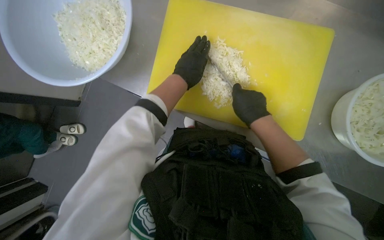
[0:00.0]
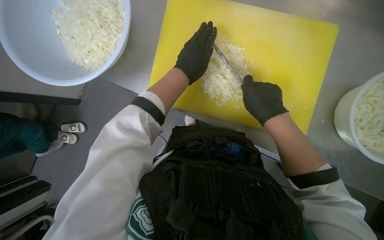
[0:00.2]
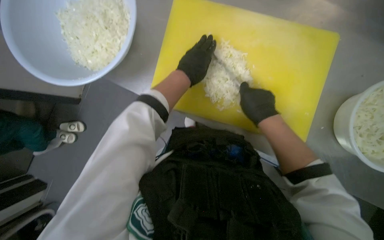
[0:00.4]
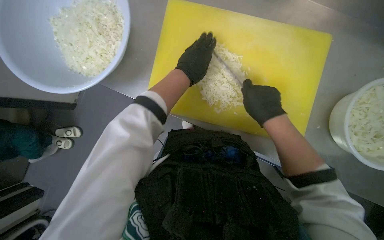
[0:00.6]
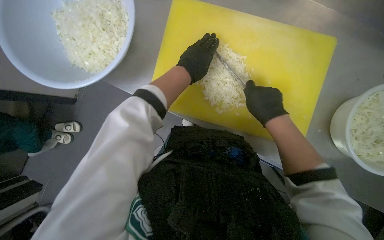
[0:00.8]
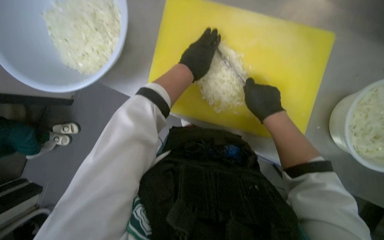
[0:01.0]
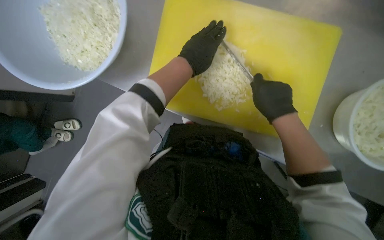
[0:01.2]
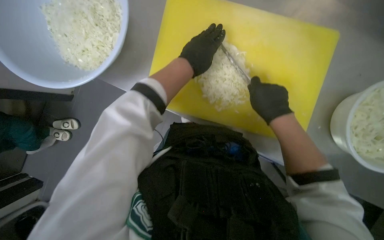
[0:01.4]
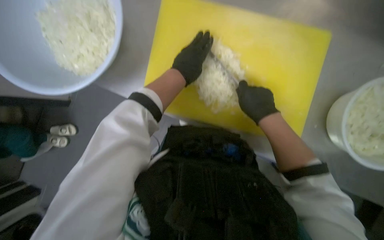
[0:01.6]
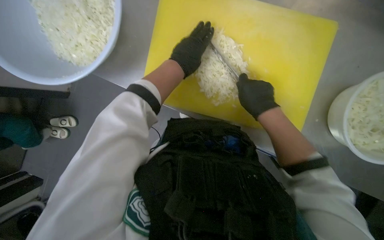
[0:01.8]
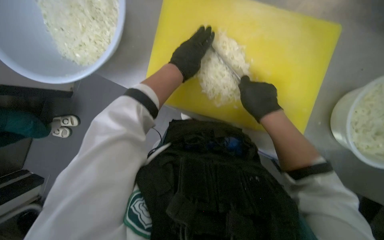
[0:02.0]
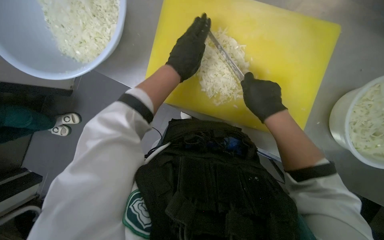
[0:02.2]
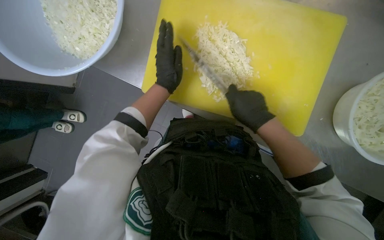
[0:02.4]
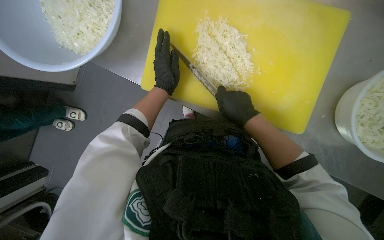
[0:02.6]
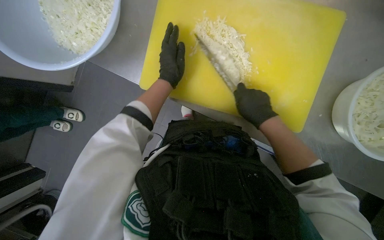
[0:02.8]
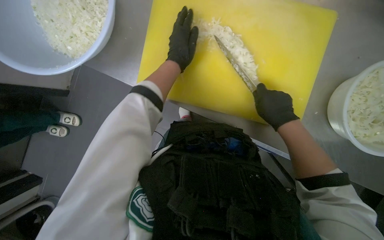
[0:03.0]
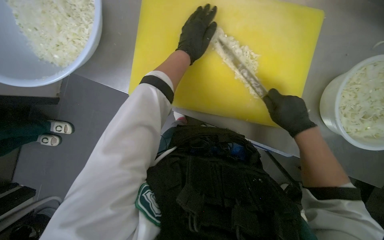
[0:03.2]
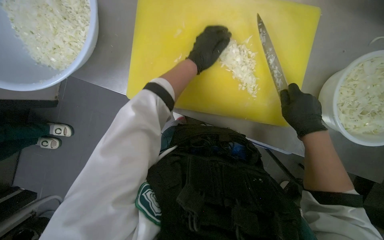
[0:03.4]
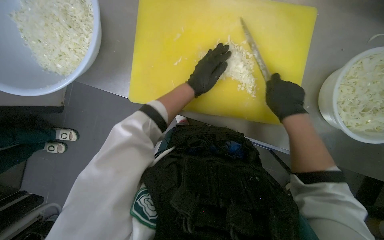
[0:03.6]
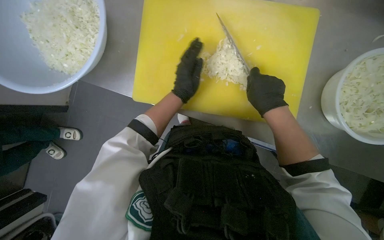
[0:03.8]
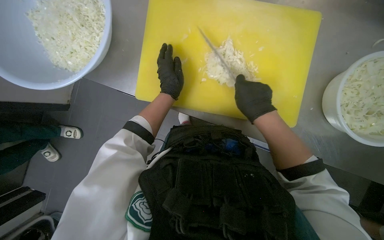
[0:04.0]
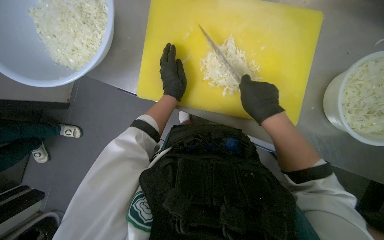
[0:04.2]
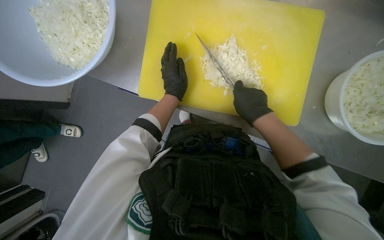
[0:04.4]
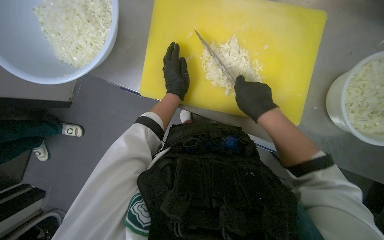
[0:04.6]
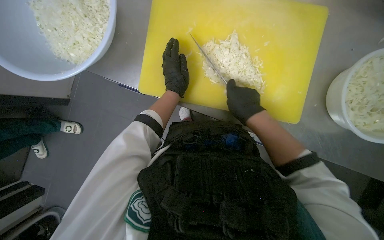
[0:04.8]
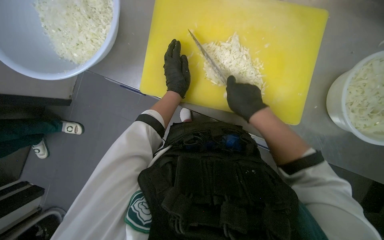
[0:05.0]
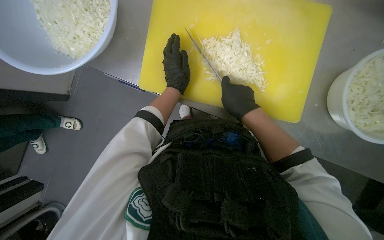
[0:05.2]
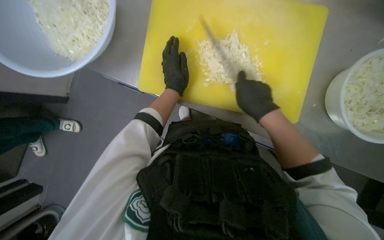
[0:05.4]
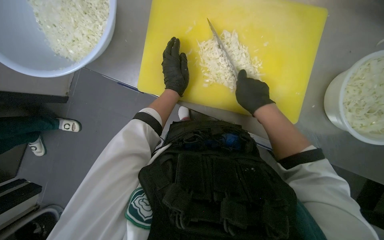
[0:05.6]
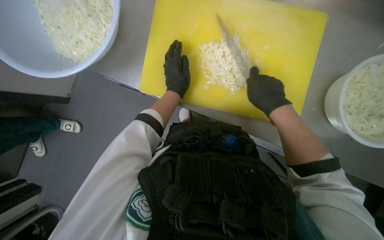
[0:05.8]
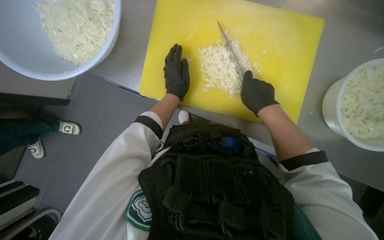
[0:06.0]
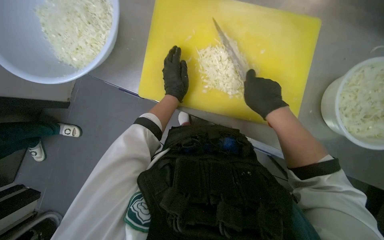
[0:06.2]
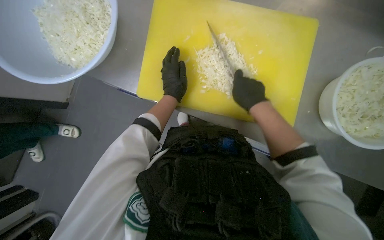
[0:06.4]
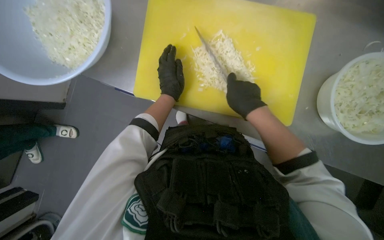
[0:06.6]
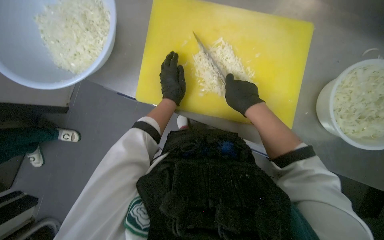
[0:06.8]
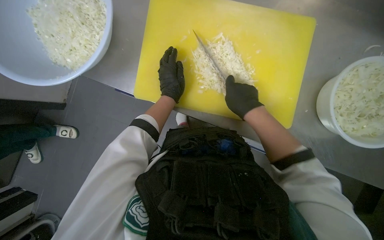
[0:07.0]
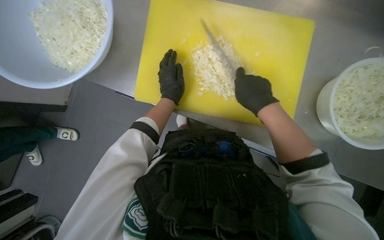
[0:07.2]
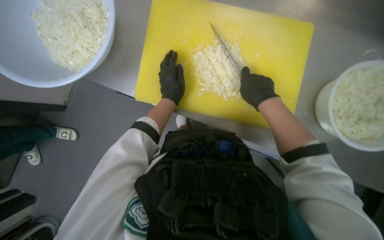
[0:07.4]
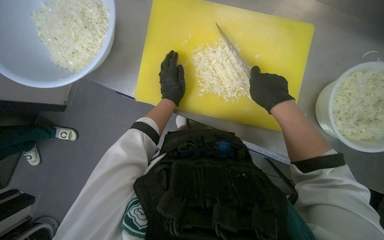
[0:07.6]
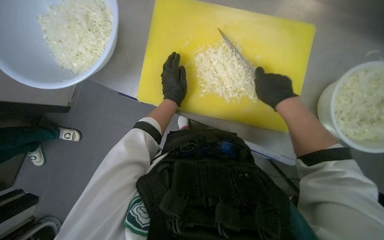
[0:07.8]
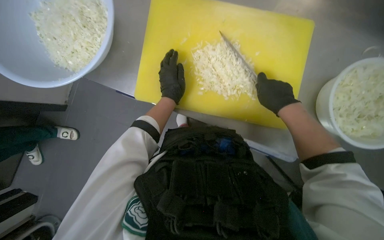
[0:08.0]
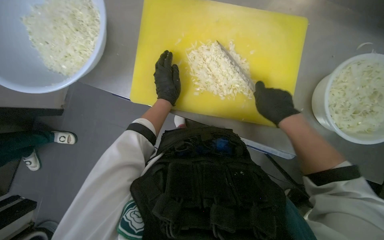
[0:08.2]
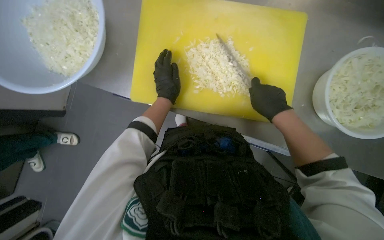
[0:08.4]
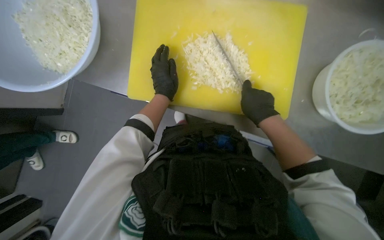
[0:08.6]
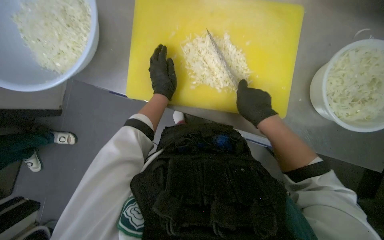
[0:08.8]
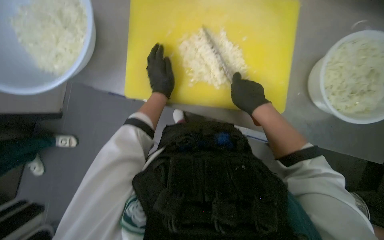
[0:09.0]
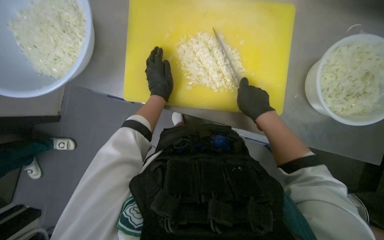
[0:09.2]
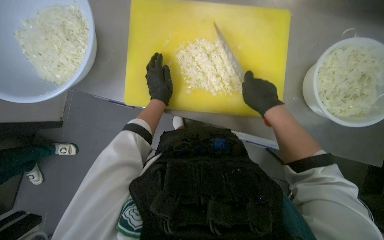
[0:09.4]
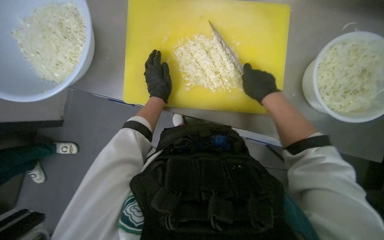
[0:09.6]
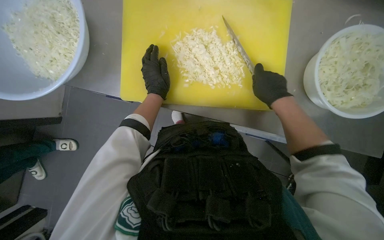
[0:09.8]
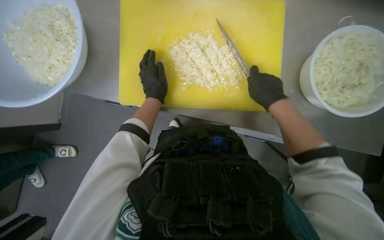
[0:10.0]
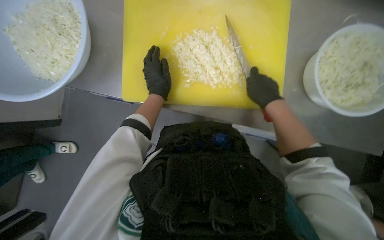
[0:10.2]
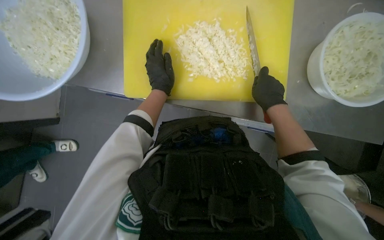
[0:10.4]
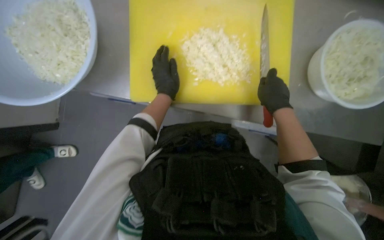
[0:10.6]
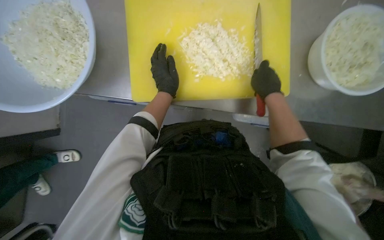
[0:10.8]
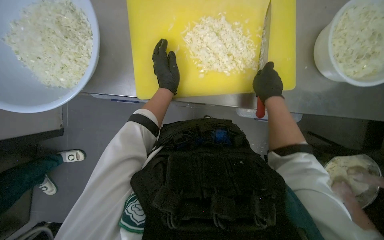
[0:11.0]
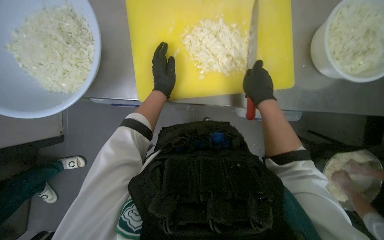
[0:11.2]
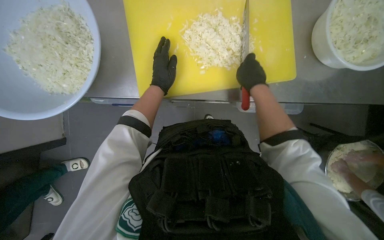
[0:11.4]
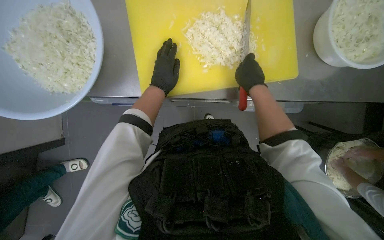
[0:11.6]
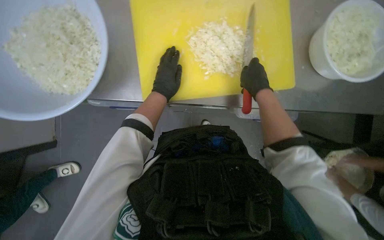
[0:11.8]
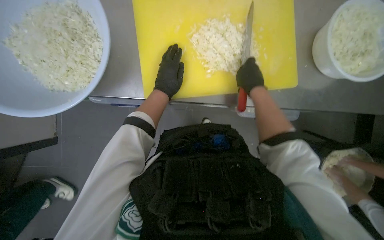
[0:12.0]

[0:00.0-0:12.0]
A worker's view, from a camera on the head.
Job: preparing food.
The whole recording: Chopping onions. The worker chops another piece of onion on the yellow cutting board.
0:00.0 to 0:01.6: The hands are busy where they are.
0:03.0 to 0:04.4: The left hand moves down the picture, approximately 10 cm.
0:04.4 to 0:07.6: The hands make small movements and keep their place.
0:07.6 to 0:09.0: The hands work in one place, with small movements.
0:09.0 to 0:10.4: The hands are busy where they are.
0:10.4 to 0:12.0: The right hand heads to the left, covering approximately 15 cm.

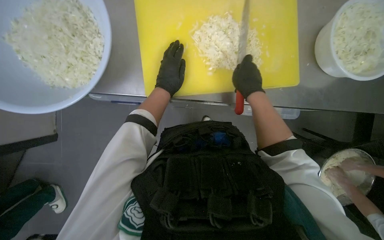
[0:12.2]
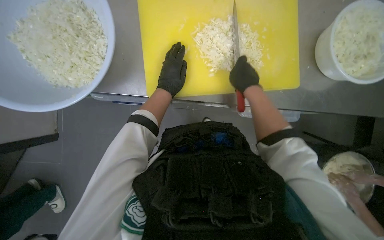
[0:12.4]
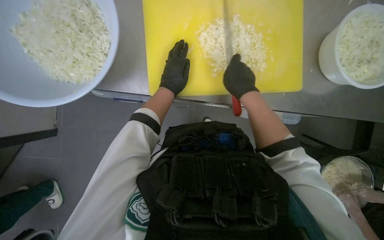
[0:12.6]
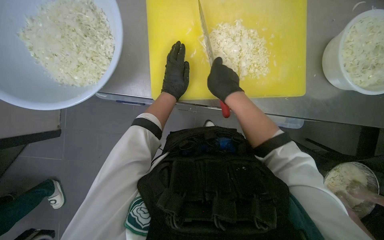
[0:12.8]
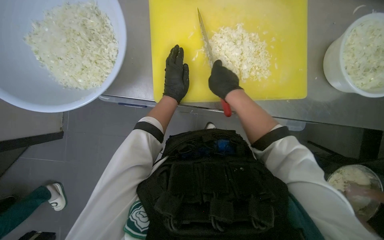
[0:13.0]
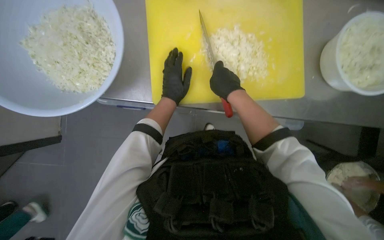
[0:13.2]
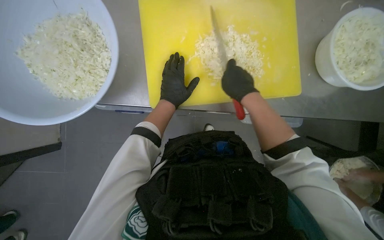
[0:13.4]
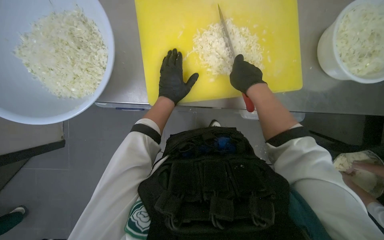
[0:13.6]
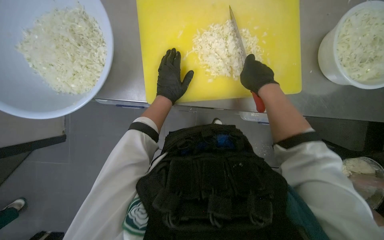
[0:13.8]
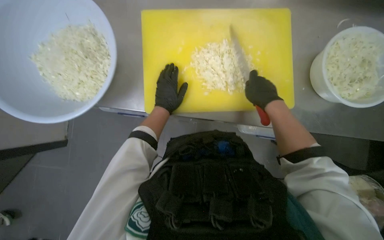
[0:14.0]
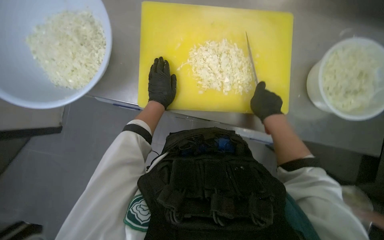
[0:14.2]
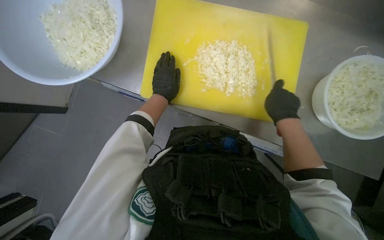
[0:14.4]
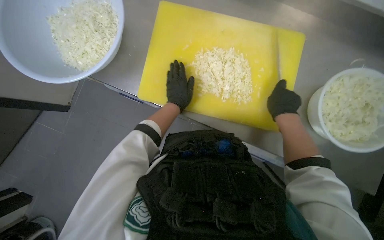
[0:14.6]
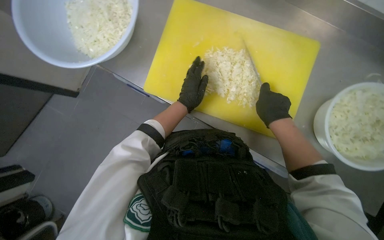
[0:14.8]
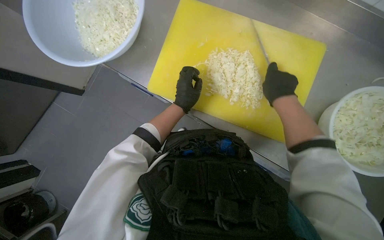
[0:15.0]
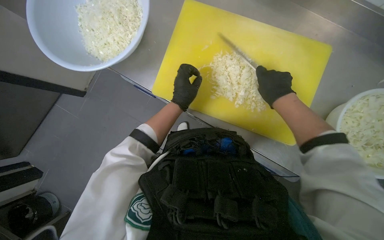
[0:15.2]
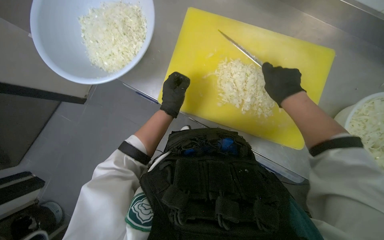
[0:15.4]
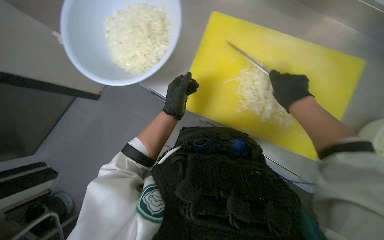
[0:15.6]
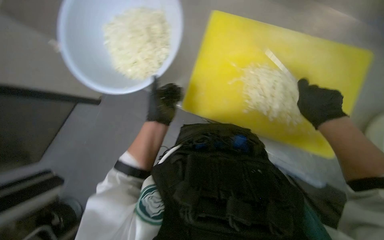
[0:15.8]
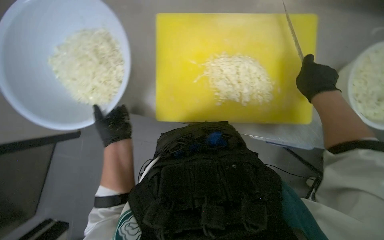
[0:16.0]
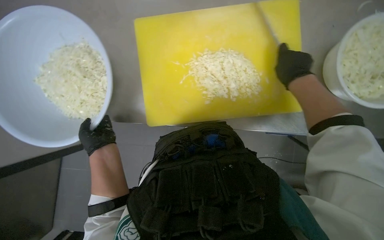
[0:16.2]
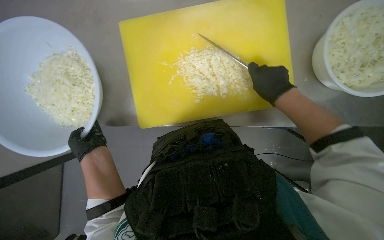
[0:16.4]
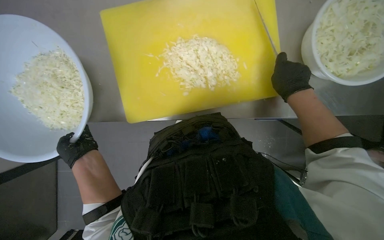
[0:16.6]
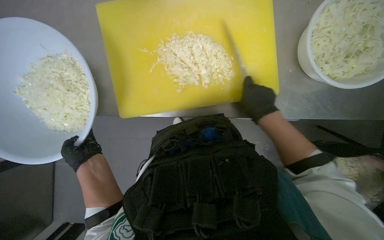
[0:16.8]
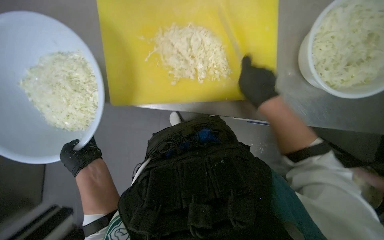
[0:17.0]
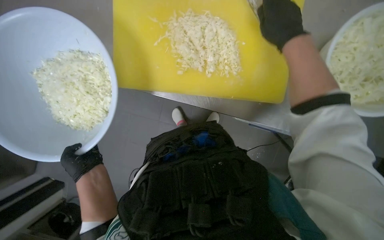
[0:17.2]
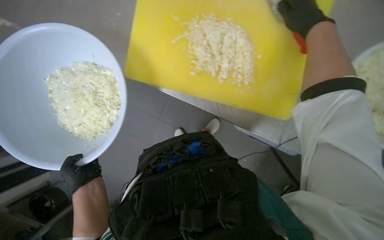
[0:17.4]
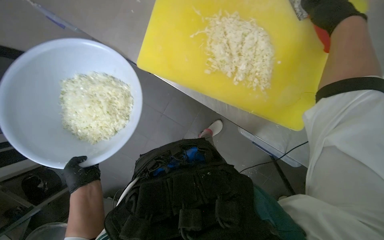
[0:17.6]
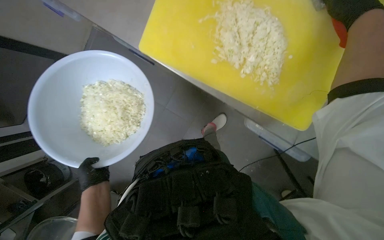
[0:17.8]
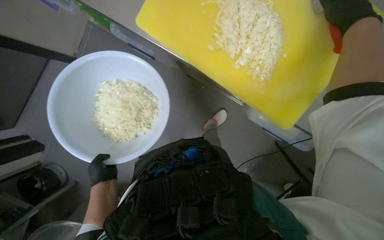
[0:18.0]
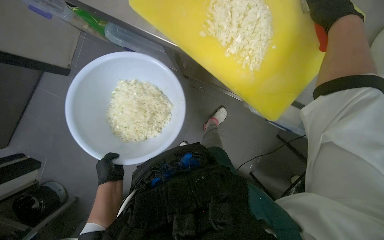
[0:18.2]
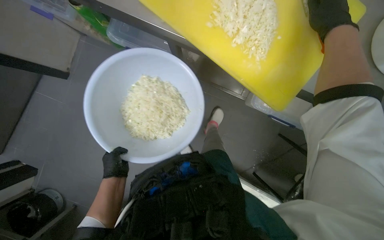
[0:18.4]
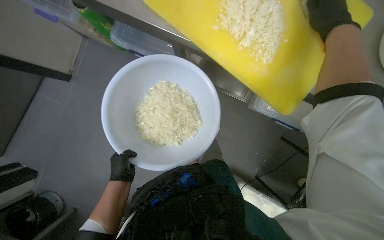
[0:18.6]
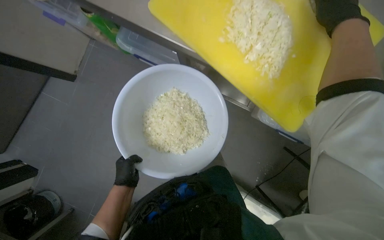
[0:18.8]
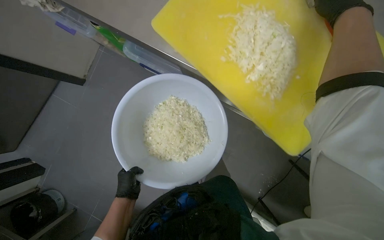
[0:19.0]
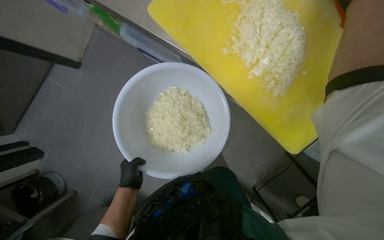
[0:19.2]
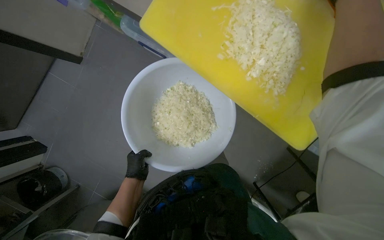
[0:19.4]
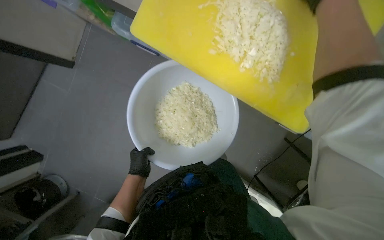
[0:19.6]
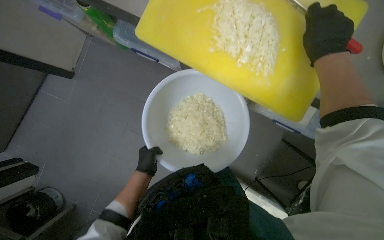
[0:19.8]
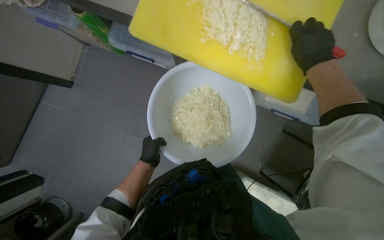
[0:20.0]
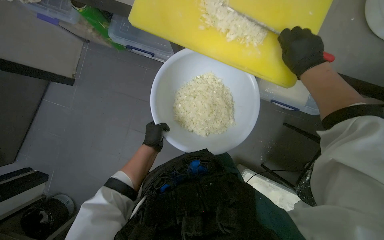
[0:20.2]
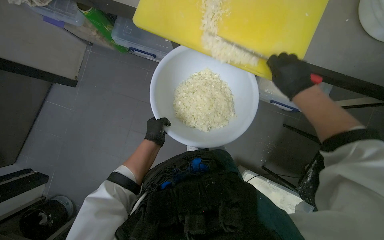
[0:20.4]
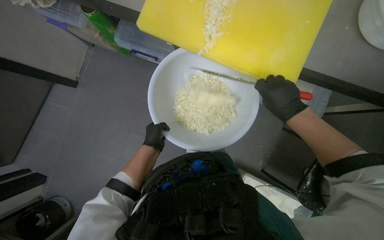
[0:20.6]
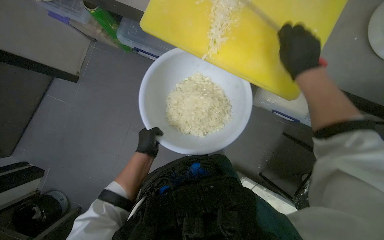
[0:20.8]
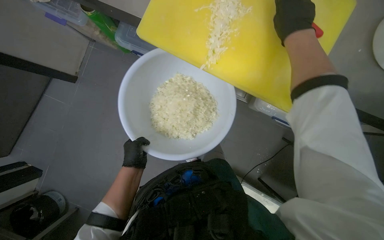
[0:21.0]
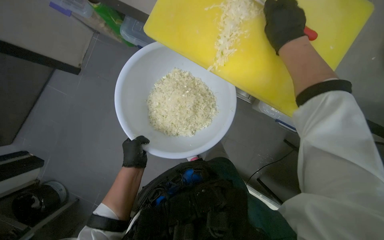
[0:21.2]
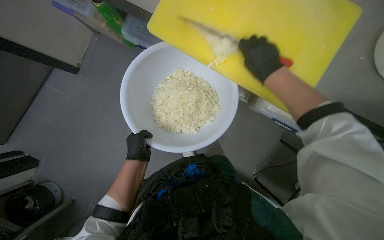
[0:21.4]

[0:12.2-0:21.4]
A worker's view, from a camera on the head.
Job: preparing food.
The whole recording: Chopping onions. The worker chops another piece of onion on the yellow cutting board.
0:15.2 to 0:16.8: The scene rotates counterclockwise by approximately 35 degrees. The left hand travels to the left by some 20 cm, while the right hand shifts about 15 cm down the picture, and reaches approximately 10 cm to the right, then returns.
0:16.8 to 0:18.4: The right hand moves up the picture, about 20 cm, while the left hand travels down the picture and farther from the camera by roughly 25 cm.
0:18.4 to 0:19.8: The left hand travels to the right by about 10 cm.
0:19.8 to 0:21.4: The right hand moves up and down the picture over approximately 20 cm, changing direction 2 times.
